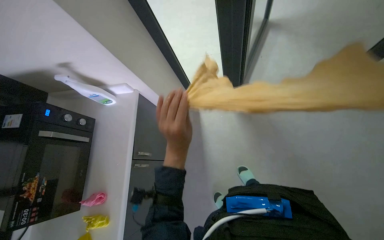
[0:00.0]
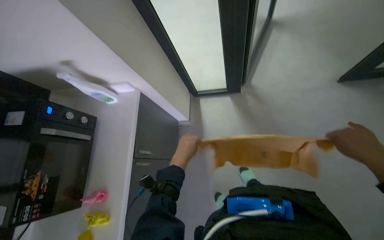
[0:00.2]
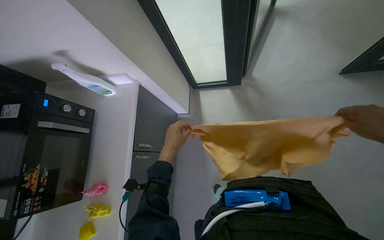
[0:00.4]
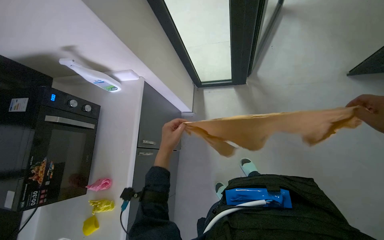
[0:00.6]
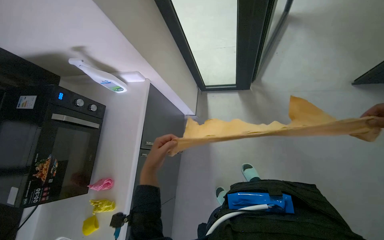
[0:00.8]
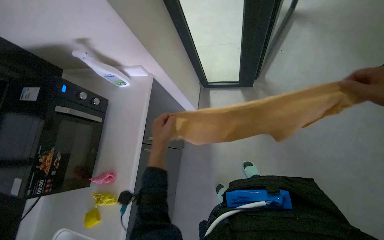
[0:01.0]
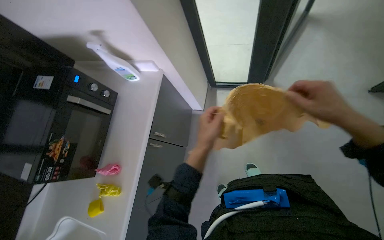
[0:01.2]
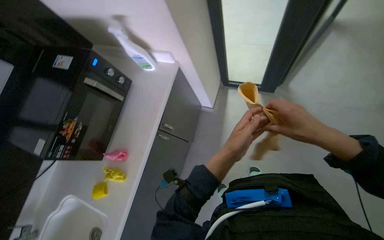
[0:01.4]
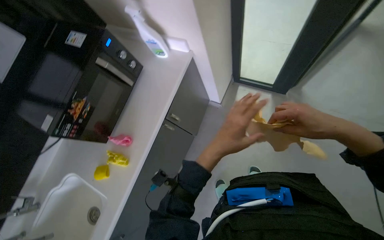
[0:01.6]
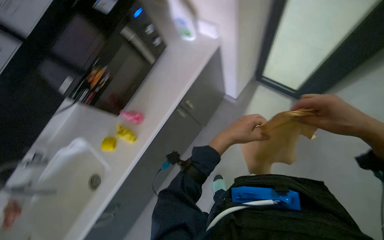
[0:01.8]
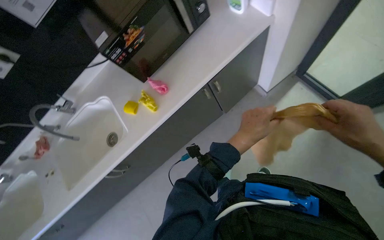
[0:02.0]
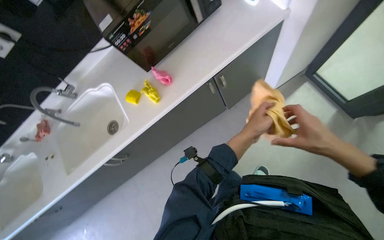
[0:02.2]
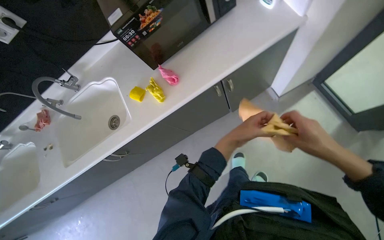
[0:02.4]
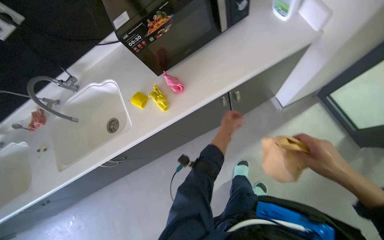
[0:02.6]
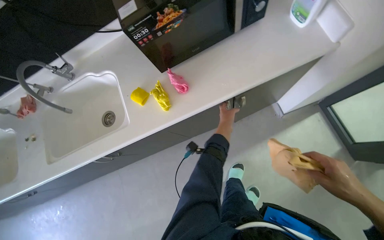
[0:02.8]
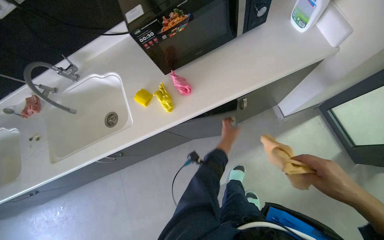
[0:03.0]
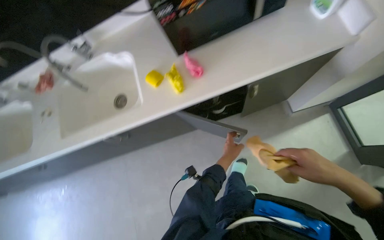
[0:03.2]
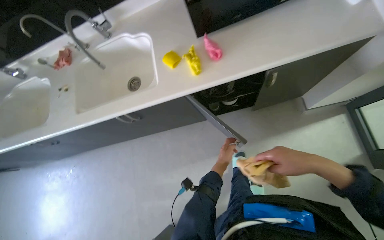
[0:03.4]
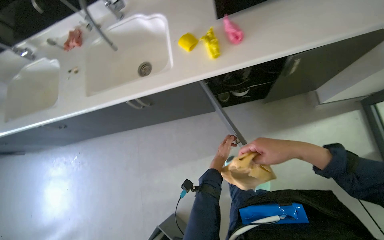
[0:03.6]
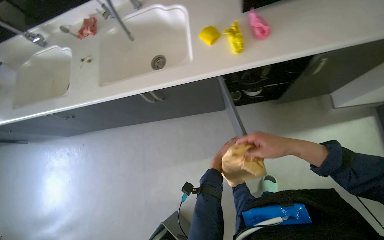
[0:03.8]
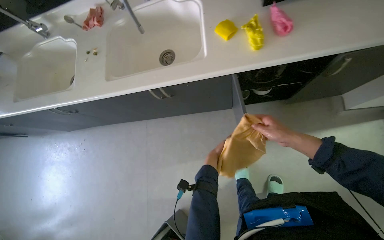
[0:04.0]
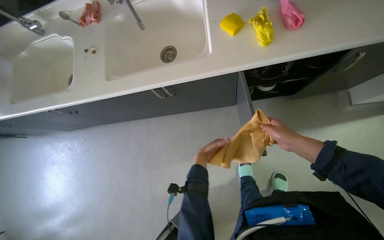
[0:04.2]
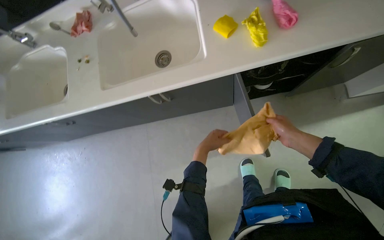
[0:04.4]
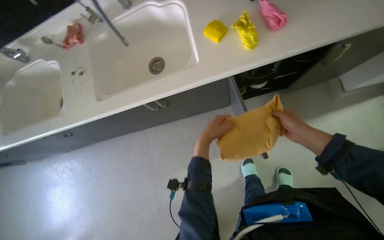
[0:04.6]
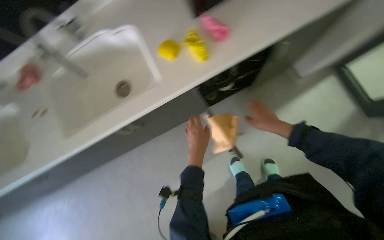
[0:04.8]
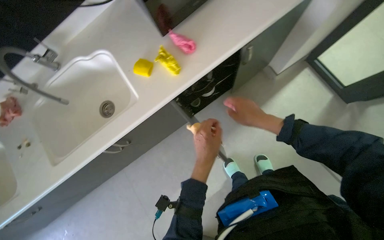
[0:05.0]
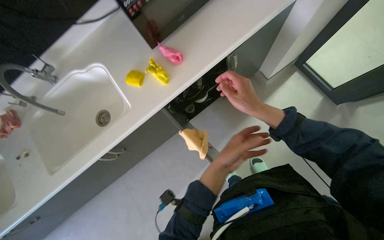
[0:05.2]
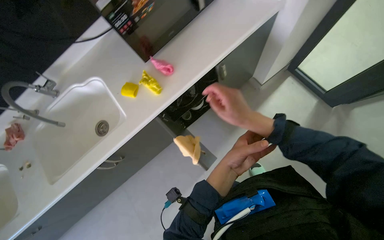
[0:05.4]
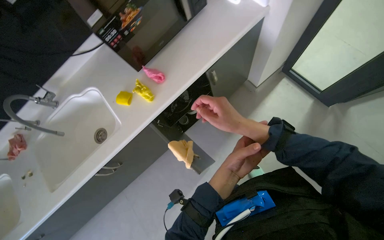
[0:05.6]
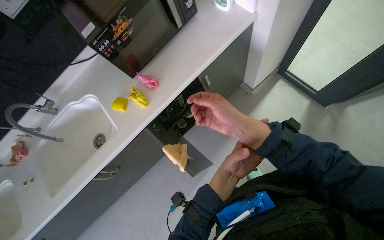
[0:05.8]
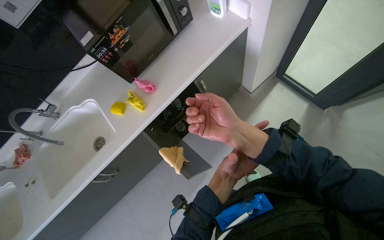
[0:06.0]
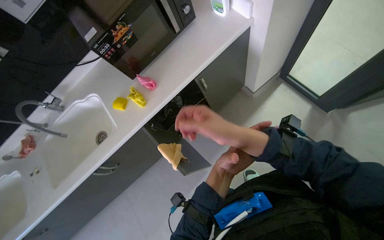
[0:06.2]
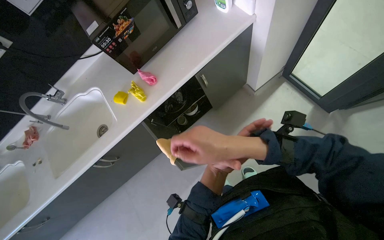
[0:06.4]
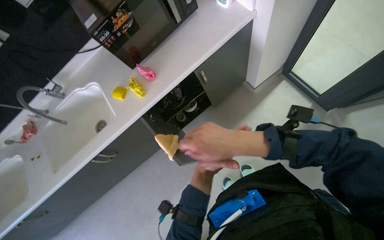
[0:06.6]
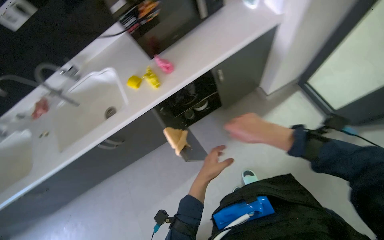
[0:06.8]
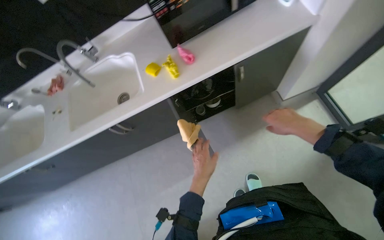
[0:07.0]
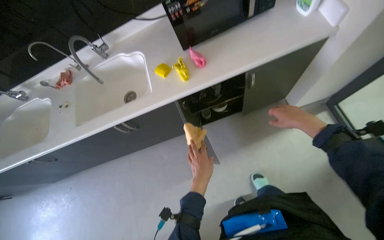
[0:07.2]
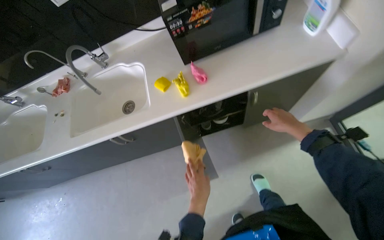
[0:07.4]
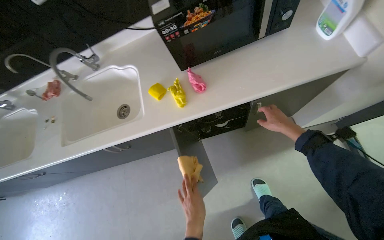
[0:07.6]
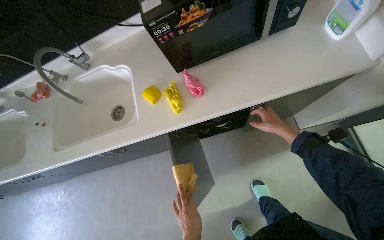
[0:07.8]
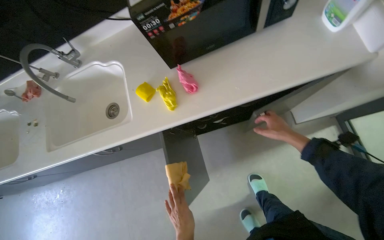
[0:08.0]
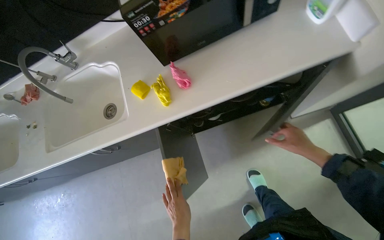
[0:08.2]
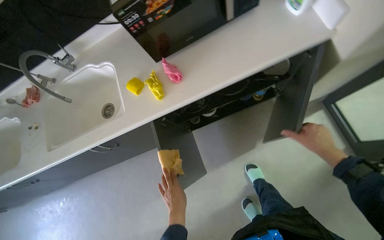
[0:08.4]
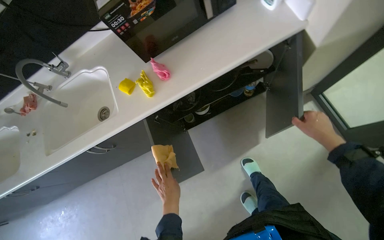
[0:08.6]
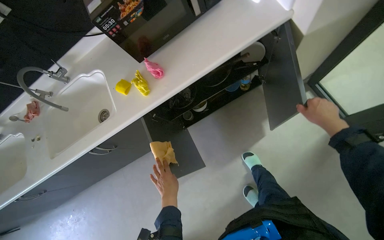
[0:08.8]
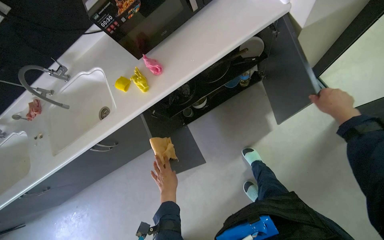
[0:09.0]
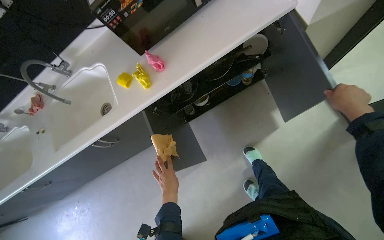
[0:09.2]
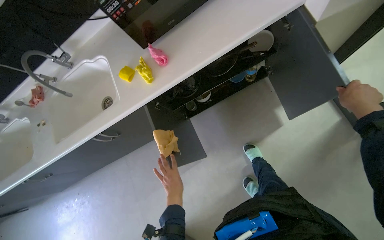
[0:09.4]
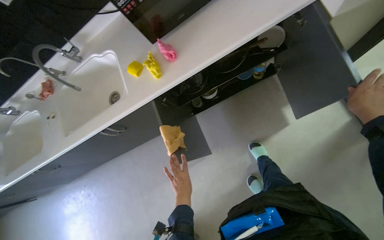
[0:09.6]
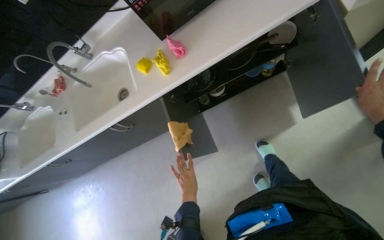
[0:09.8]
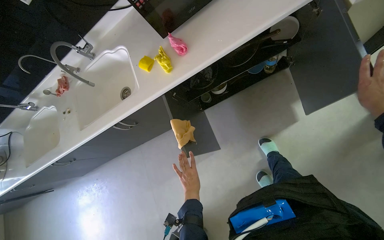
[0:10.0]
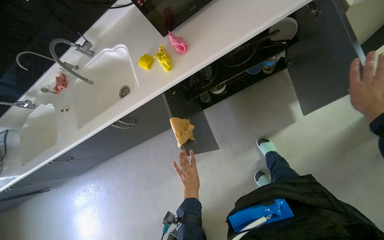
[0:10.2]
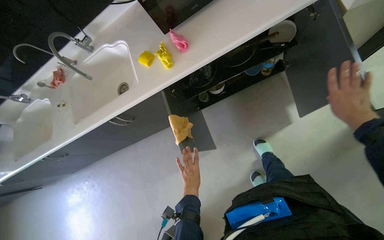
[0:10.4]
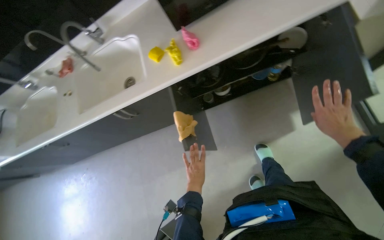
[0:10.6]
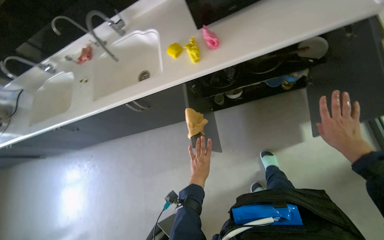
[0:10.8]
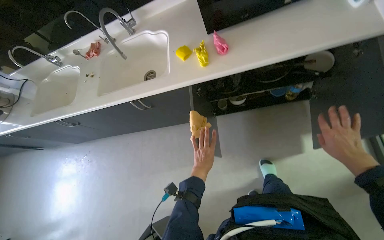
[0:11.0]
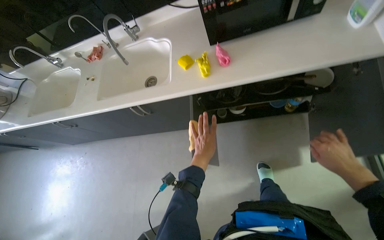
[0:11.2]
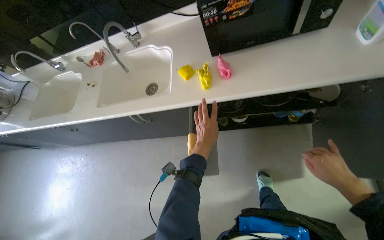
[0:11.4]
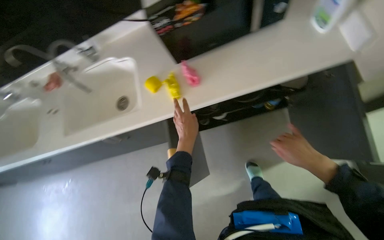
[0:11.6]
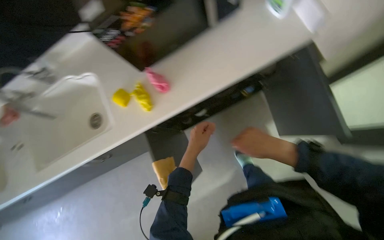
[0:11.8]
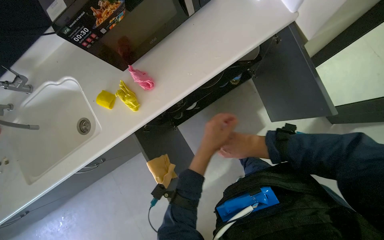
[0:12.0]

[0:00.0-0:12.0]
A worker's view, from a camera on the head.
Job: organizing items.
The whole recording: Folding and storing cleaning cloth. The worker folds a cleaning cloth and stores it in a cabinet.
0:01.6 to 0:03.0: The wearer looks about 15 degrees further downward. Everything in view rotates roughly 40 degrees clockwise.
0:03.0 to 0:04.4: The left hand travels to the left by about 40 cm; the right hand goes roughly 40 cm to the left and farther from the camera.
0:04.4 to 0:06.0: The camera pitches upward, by about 15 degrees. The scene rotates counterclockwise by about 35 degrees.
0:06.0 to 0:07.6: The scene turns about 25 degrees clockwise in the picture. The right hand goes approximately 25 cm farther from the camera and to the right.
0:07.6 to 0:09.0: The right hand travels to the right and nearer to the camera by about 25 cm.

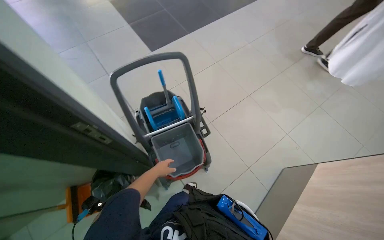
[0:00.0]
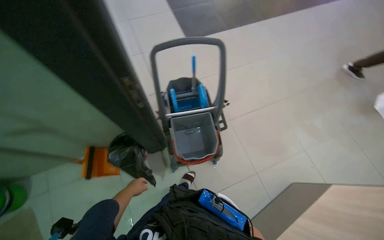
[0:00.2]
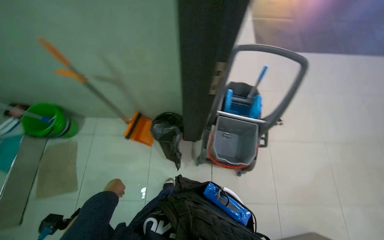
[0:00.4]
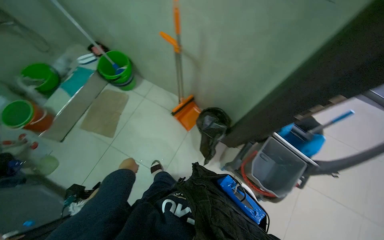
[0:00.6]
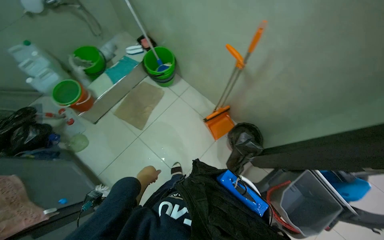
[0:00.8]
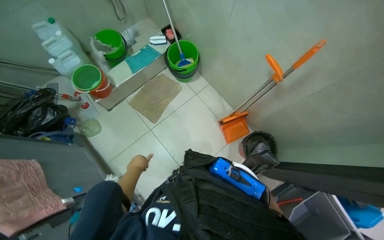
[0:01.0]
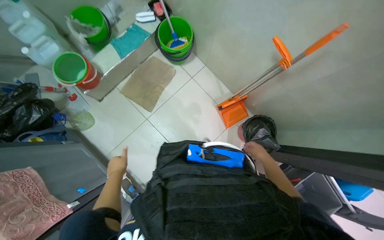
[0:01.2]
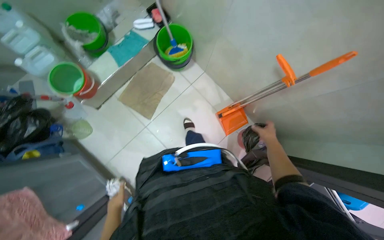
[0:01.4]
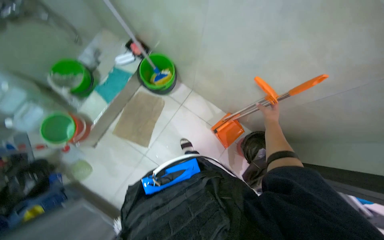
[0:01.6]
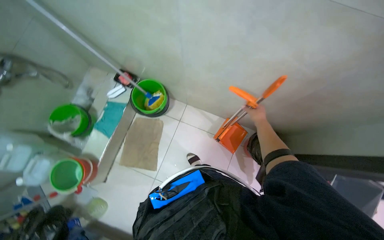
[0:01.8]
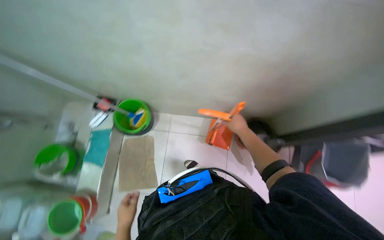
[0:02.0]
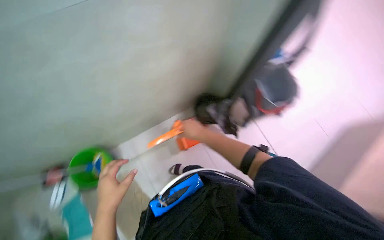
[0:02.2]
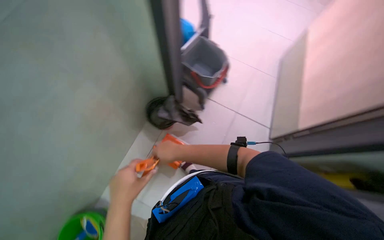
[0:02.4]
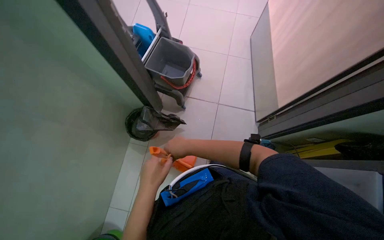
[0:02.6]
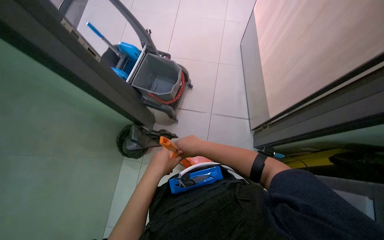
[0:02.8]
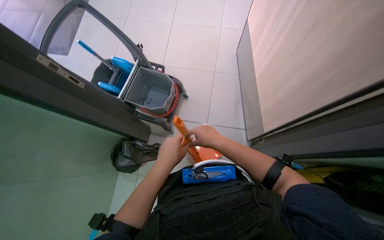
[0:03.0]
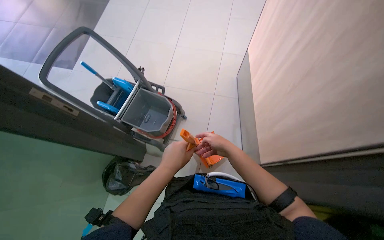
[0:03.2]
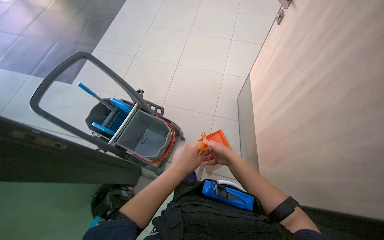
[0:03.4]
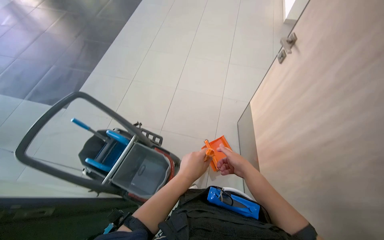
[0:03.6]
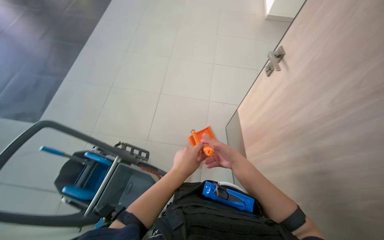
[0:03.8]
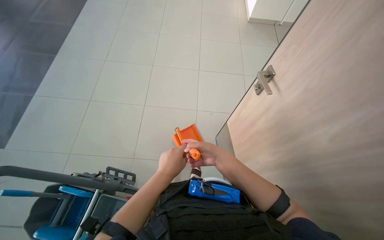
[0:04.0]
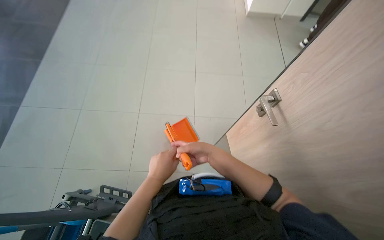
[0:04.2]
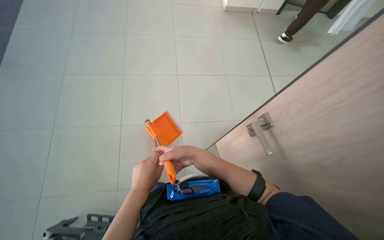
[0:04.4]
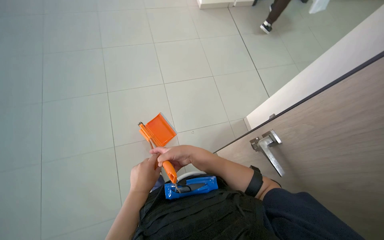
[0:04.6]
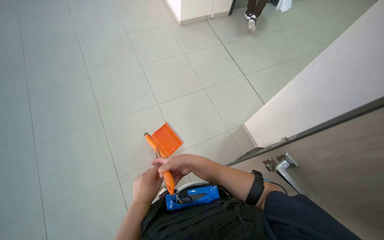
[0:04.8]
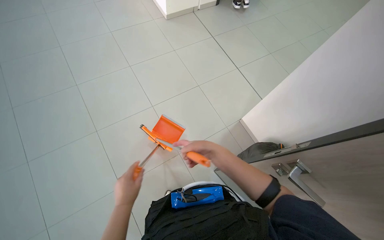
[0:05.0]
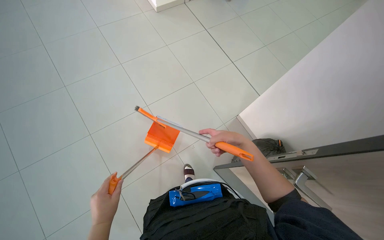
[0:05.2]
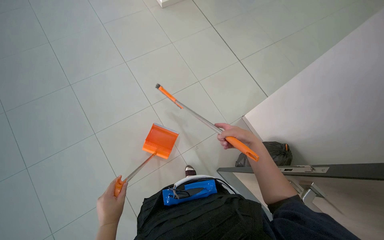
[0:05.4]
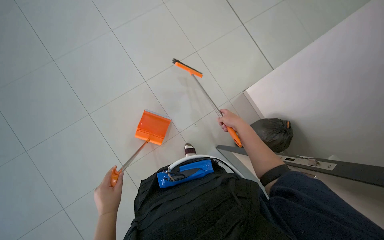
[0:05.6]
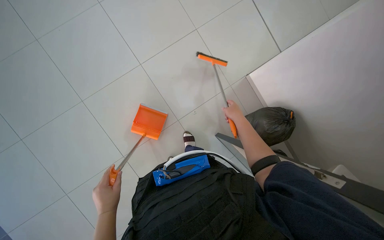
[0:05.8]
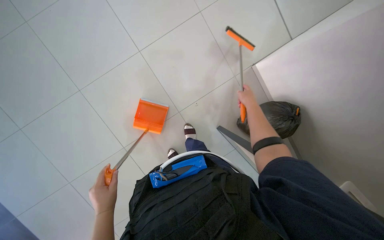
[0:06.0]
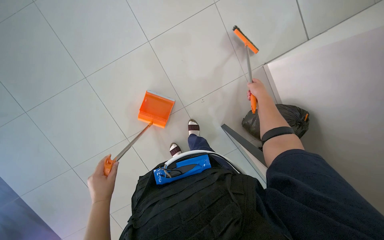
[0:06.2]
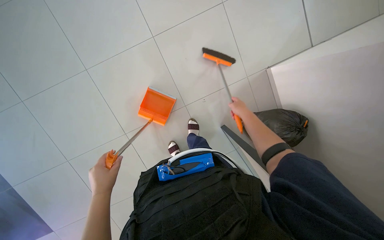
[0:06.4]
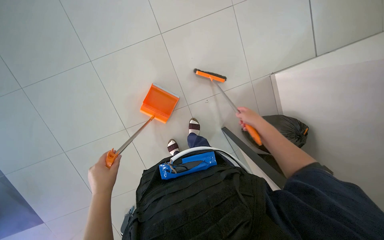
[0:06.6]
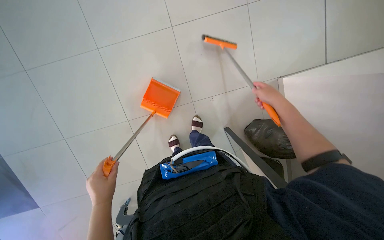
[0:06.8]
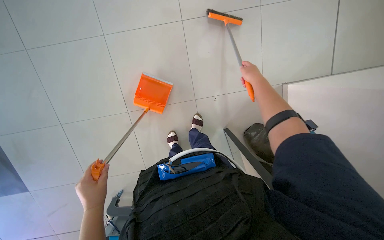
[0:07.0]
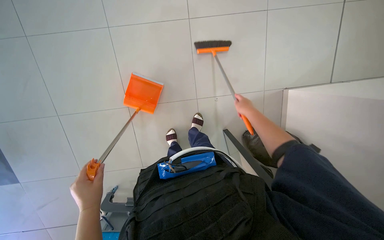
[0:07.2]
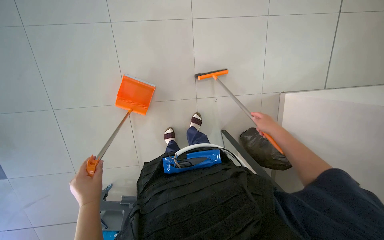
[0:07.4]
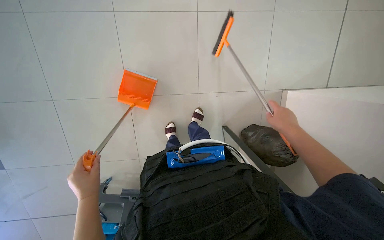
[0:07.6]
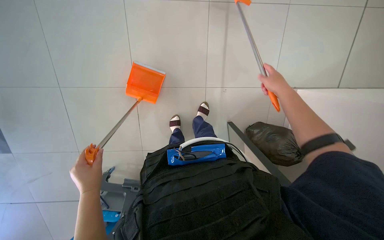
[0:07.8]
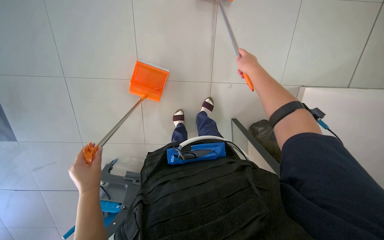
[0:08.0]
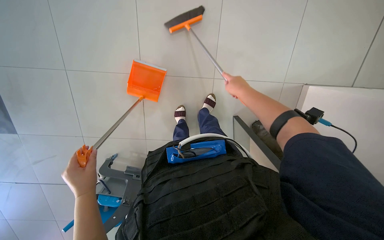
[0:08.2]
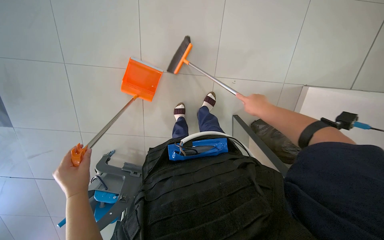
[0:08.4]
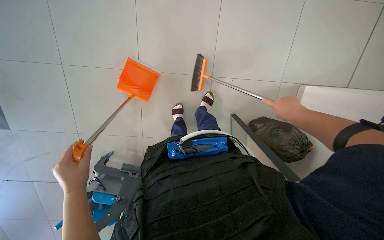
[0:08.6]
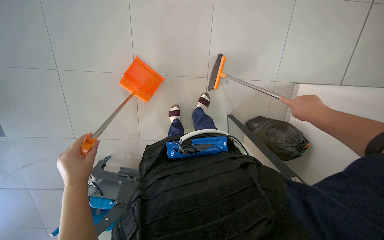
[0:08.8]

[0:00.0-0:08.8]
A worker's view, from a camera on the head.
Job: sweeping floor.
The whole recording: Sweeping floor with dustpan. The worker assembles a dustpan and broom, then sweeps the floor.
0:00.0 to 0:01.4: The wearer moves some 90 cm. The wearer looks about 85 degrees further to the left. The camera pitches downward, by roughly 15 degrees.
0:01.4 to 0:03.0: The camera is carried some 40 cm. The head turns to the right by some 125 degrees.
0:03.0 to 0:04.4: The camera is carried about 80 cm.
0:04.4 to 0:05.8: The view tips downward by roughly 15 degrees. The left hand shifts approximately 20 cm to the left and down the picture. Meanwhile the right hand moves farther from the camera and to the right, approximately 40 cm.
0:05.8 to 0:07.4: Everything in view rotates roughly 30 degrees clockwise. The right hand moves nearer and farther over approximately 15 cm, changing direction 2 times.
